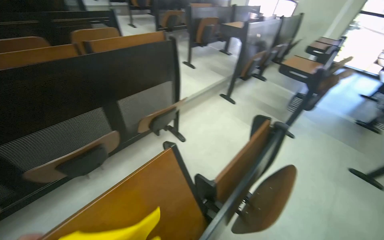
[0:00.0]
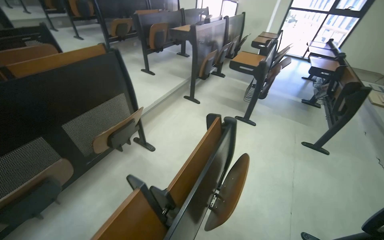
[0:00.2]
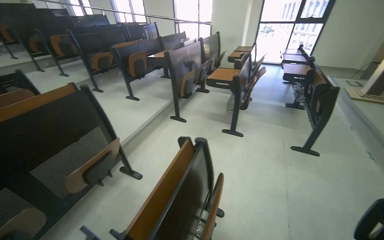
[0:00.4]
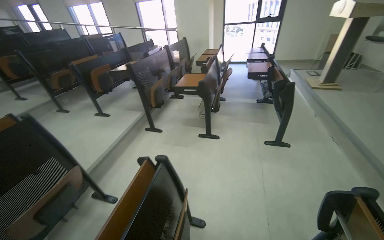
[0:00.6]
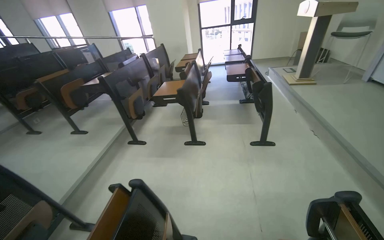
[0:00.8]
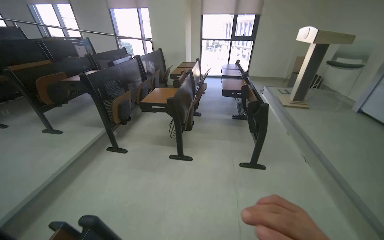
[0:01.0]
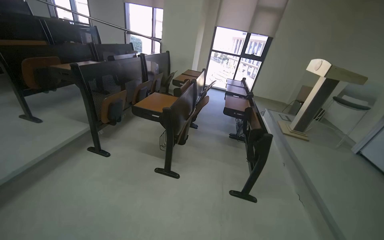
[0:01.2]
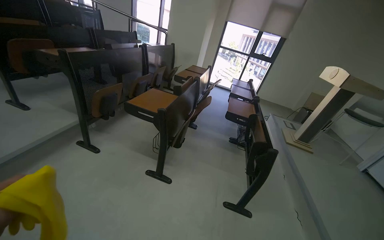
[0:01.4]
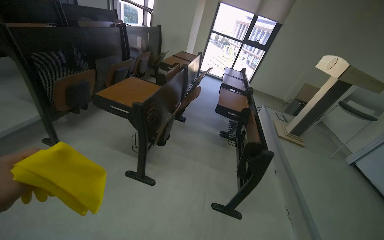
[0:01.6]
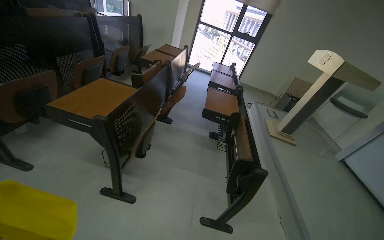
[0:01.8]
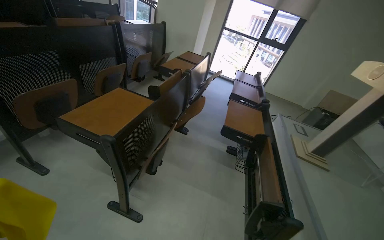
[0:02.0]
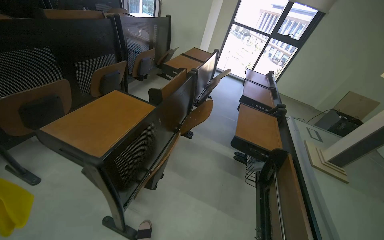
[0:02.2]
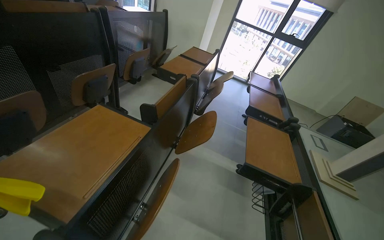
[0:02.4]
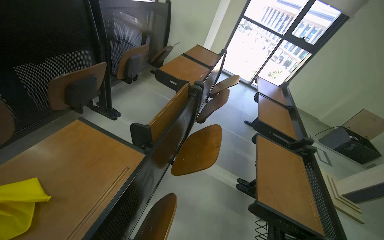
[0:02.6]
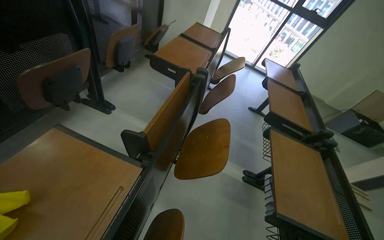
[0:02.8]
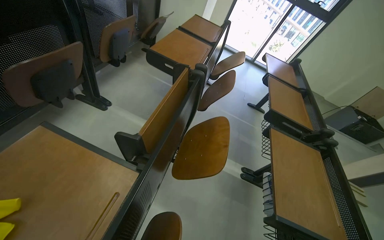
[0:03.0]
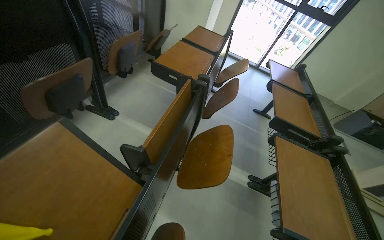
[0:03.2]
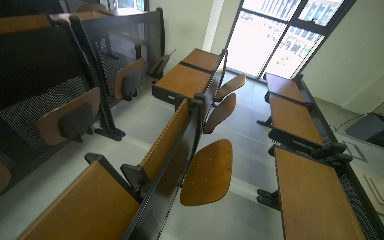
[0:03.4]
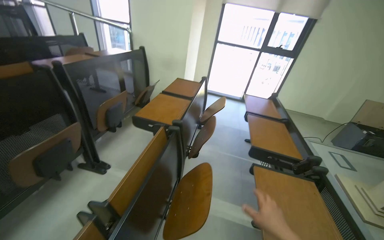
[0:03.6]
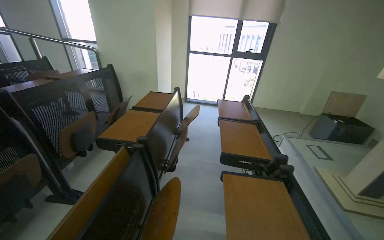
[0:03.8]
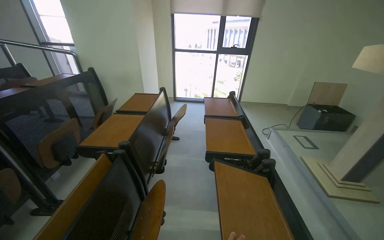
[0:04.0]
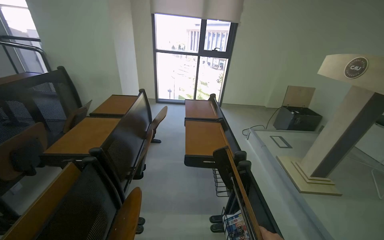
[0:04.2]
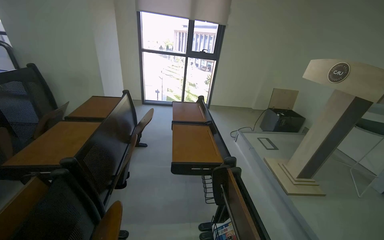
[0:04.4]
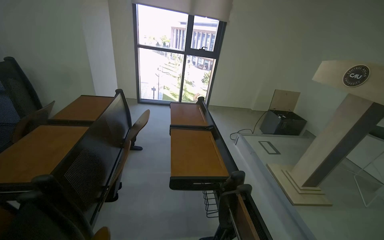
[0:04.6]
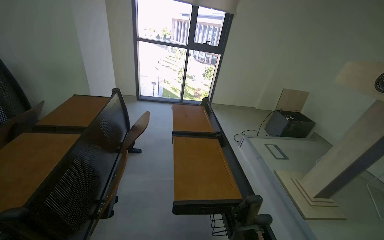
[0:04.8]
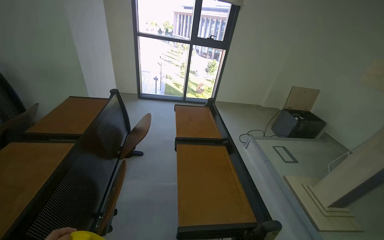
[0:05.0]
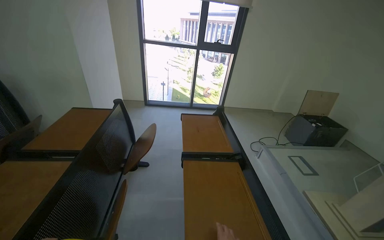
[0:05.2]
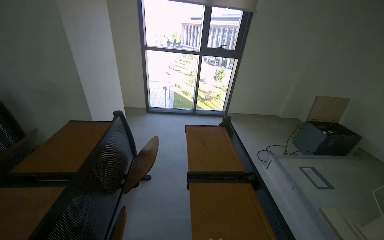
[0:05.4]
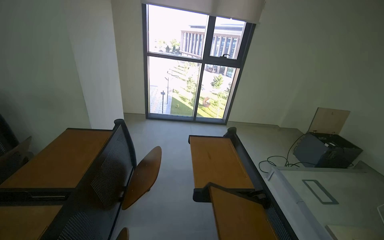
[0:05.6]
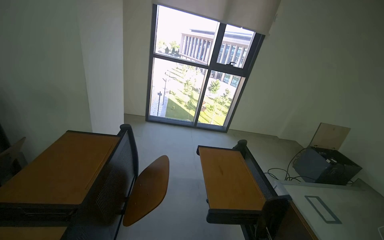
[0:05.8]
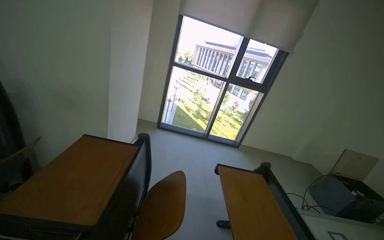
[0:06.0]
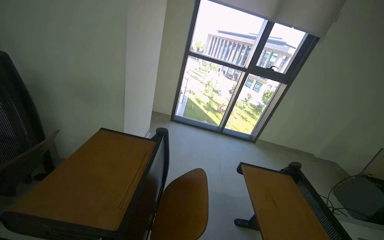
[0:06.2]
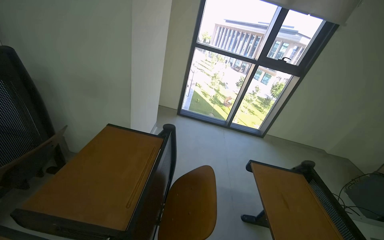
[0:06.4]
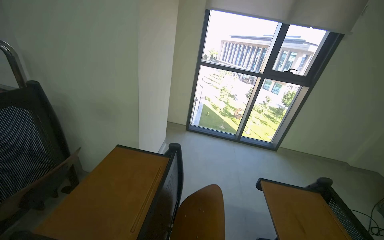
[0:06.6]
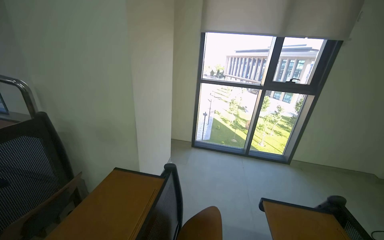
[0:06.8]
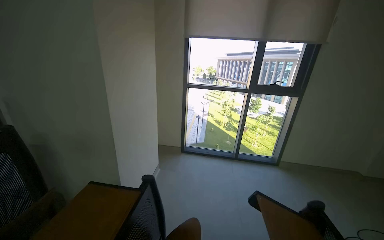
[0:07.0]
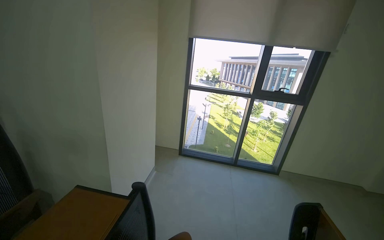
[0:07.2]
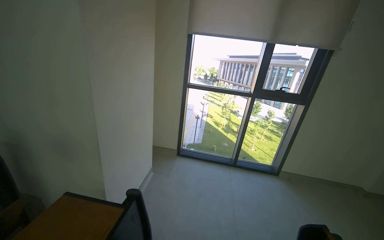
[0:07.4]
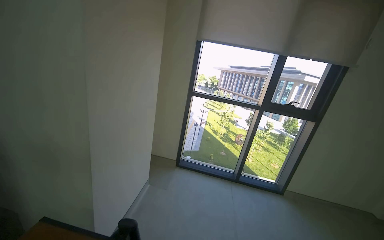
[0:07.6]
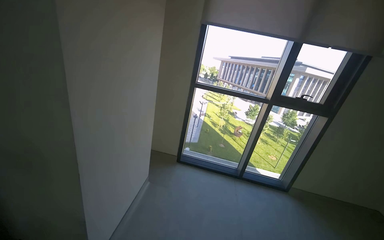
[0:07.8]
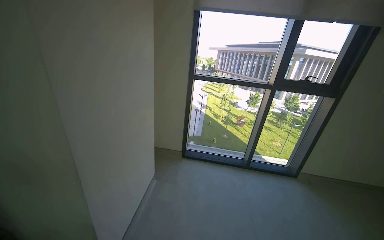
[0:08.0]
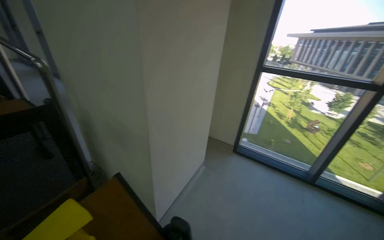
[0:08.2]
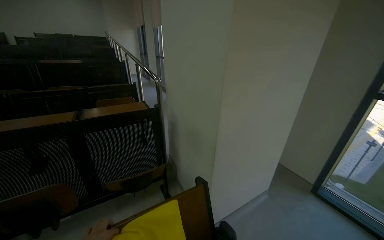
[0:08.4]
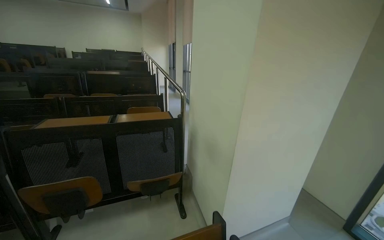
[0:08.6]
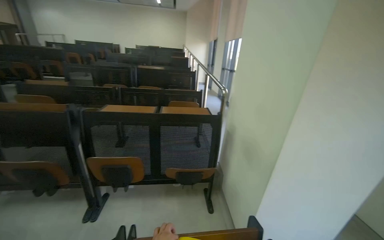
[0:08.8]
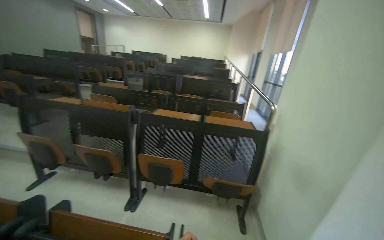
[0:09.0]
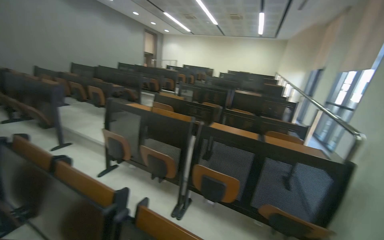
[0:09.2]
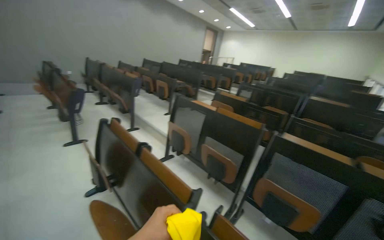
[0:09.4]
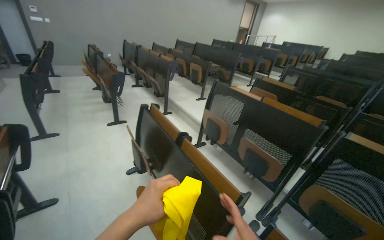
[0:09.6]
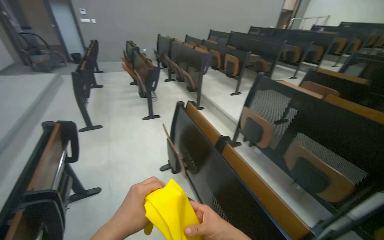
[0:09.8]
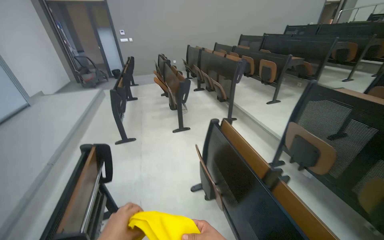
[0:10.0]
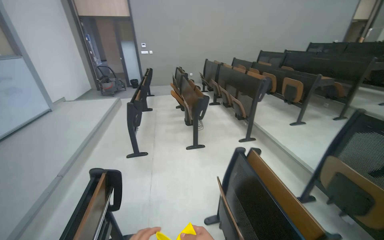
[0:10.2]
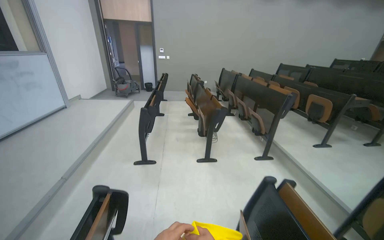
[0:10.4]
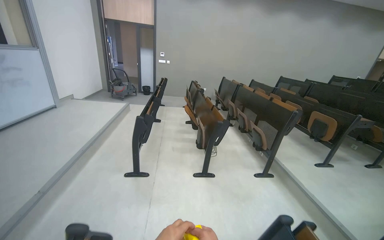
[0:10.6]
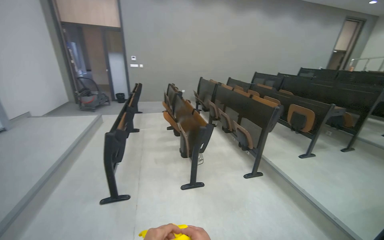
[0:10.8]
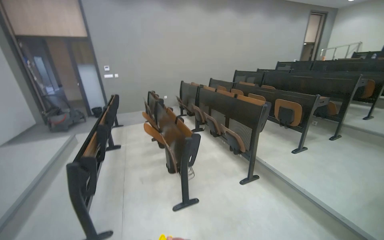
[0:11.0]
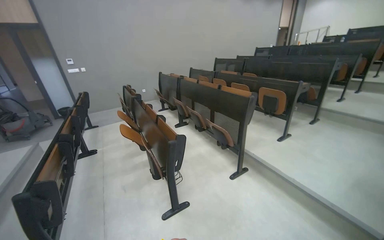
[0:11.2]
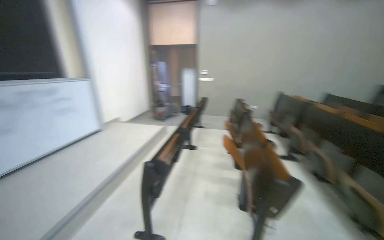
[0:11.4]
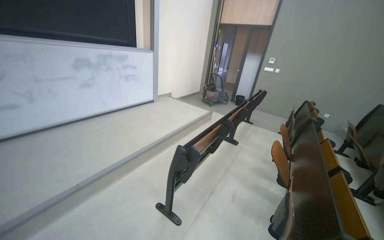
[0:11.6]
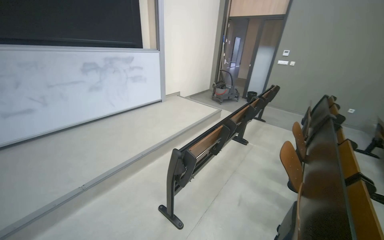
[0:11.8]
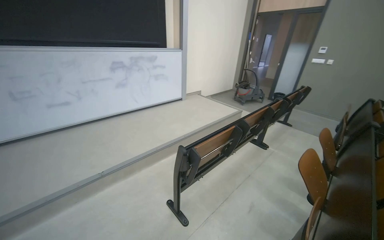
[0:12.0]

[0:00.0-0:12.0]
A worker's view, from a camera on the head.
Job: wiping surfaces.
The whole recording: Wiping desks and switches in lecture hall. The worker wipes down light switches and desks in the lecture hall with a yellow cloth.
0:00.0 to 0:01.6: The head travels about 1 m. The head turns to the right by approximately 30 degrees.
0:01.6 to 0:03.0: The head travels roughly 1 m. The wearer looks roughly 15 degrees further downward.
0:03.0 to 0:04.4: The camera is carried to the right, about 50 cm. The head turns to the right by roughly 25 degrees. The view tips upward by roughly 20 degrees.
0:04.4 to 0:06.0: The wearer moves some 1 m.
0:06.0 to 0:07.6: The camera travels roughly 40 cm.
0:07.6 to 0:09.0: The head rotates about 90 degrees to the left.
0:09.0 to 0:10.4: The camera is carried roughly 1.5 m. The head rotates roughly 80 degrees to the left.
0:10.4 to 0:12.0: The camera travels some 1 m. The head rotates about 55 degrees to the left.

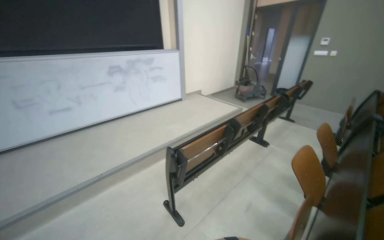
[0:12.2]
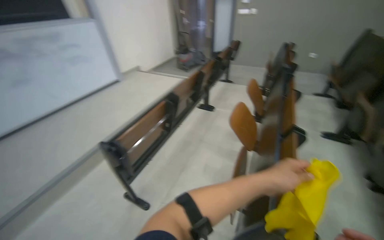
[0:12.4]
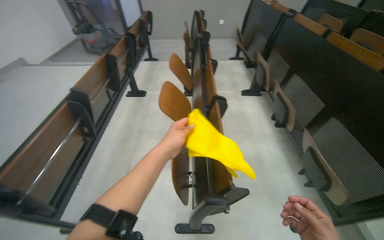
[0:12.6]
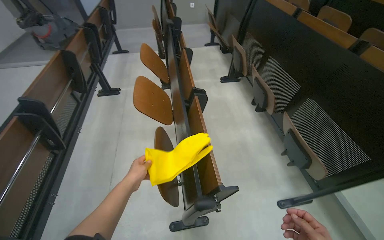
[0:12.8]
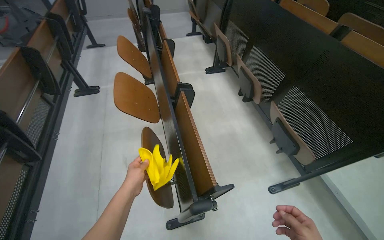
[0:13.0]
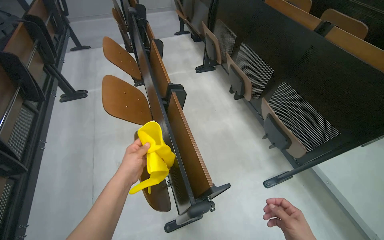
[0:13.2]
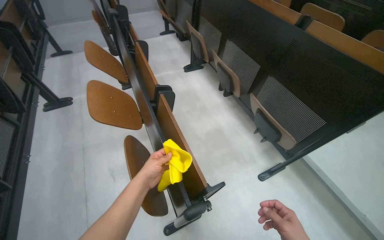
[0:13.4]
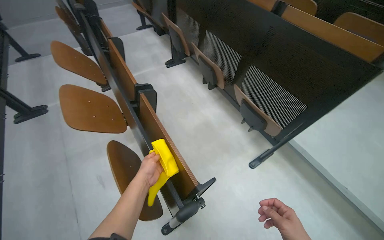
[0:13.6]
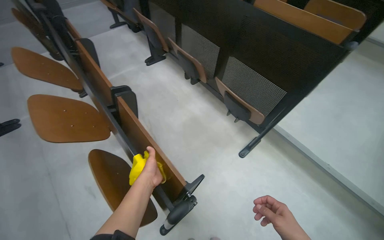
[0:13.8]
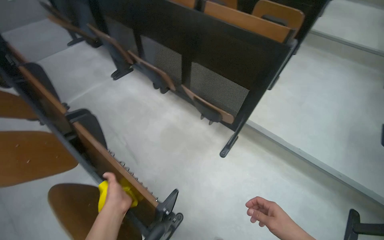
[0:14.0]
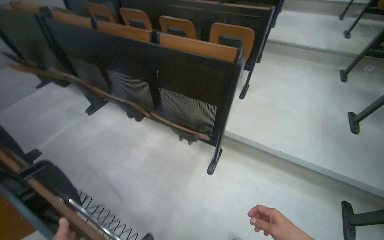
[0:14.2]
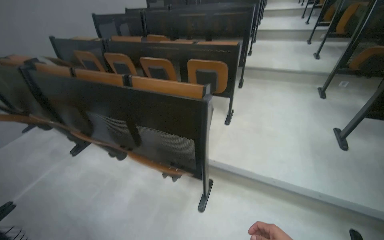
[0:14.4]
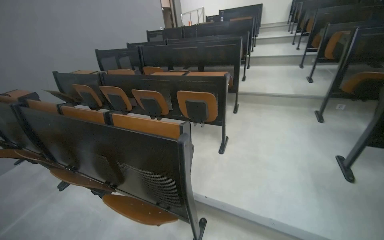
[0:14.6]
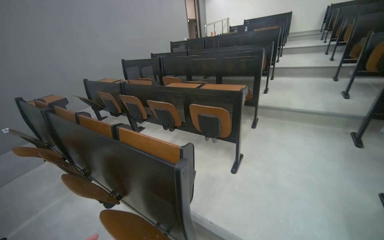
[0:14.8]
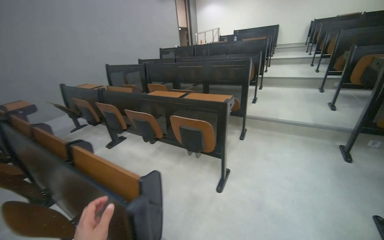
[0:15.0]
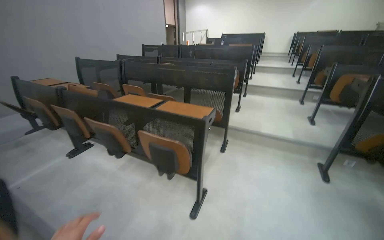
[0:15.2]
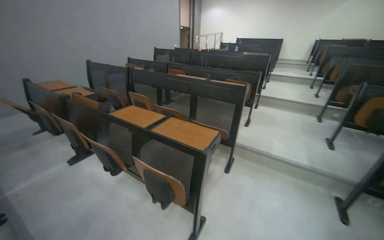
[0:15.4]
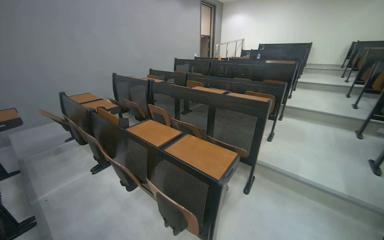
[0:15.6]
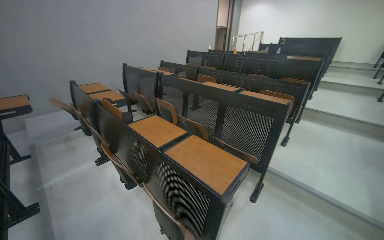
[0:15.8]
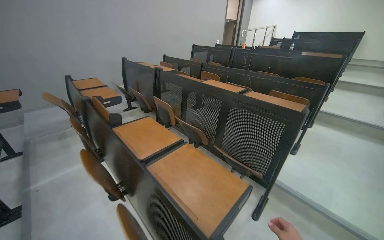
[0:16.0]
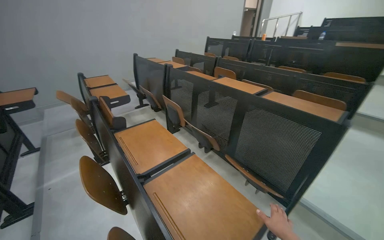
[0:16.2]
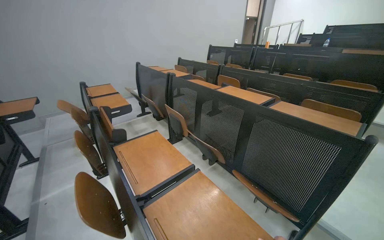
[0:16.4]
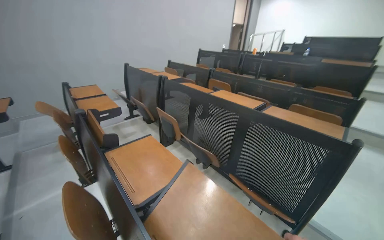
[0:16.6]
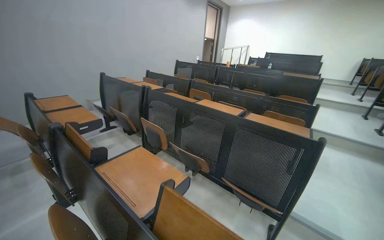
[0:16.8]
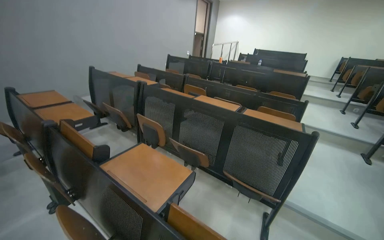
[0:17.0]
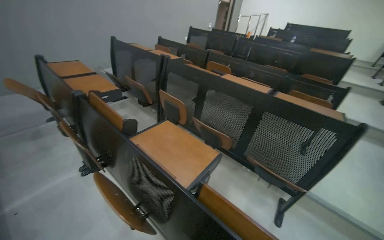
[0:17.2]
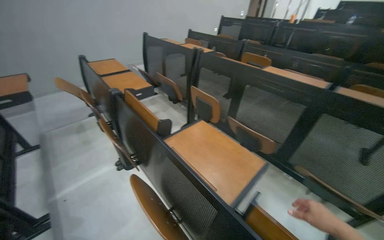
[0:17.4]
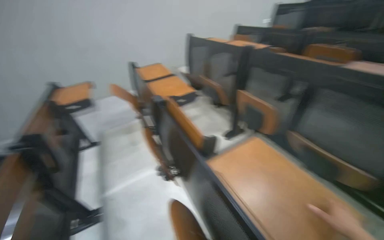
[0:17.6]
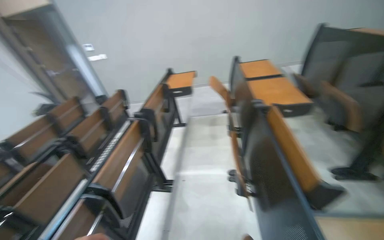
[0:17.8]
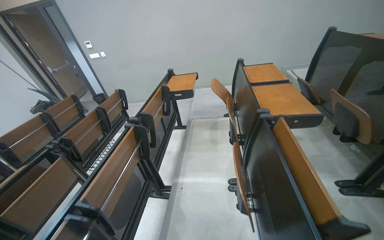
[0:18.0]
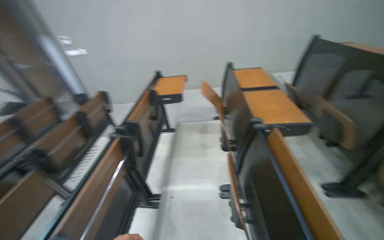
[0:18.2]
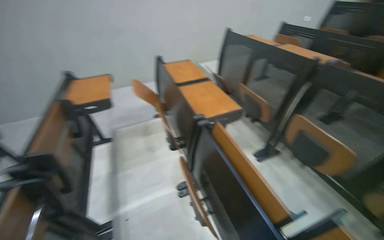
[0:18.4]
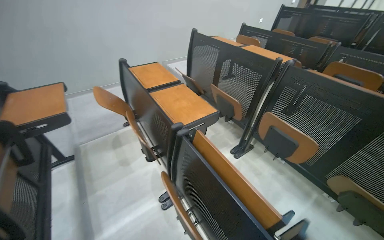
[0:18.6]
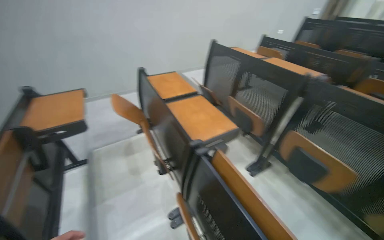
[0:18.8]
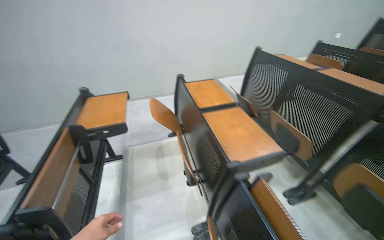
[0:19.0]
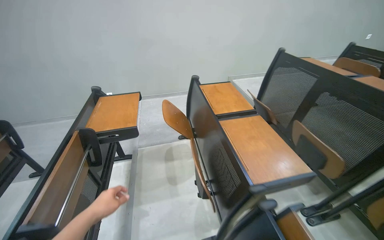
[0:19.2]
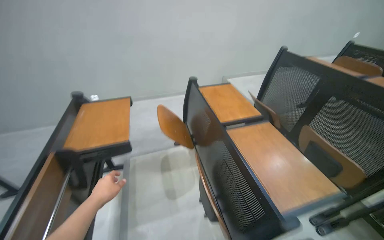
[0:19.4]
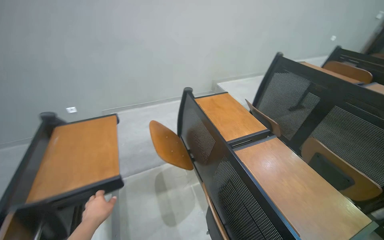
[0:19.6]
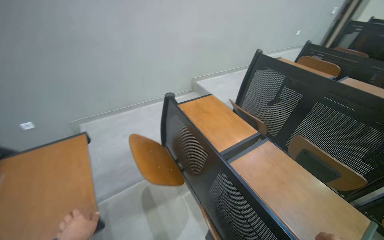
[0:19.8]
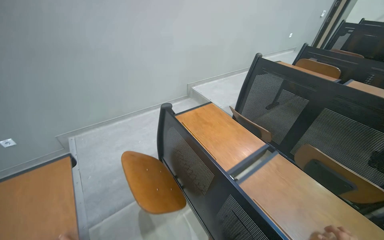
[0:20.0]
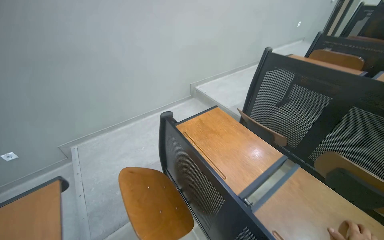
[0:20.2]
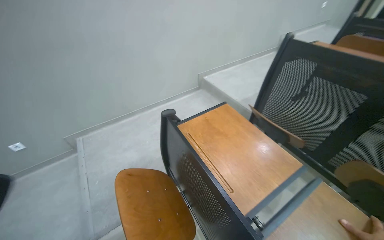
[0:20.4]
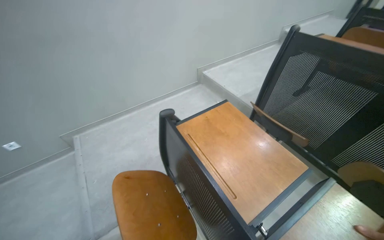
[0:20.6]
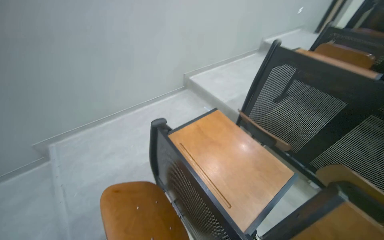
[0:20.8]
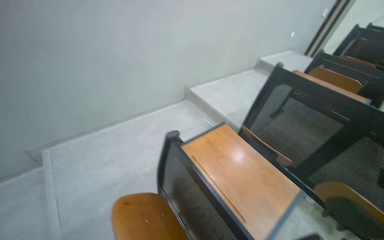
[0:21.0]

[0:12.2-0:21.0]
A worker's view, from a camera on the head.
Job: wiping surfaces.
The whole recording: Wiping desks and switches in lecture hall. The worker wipes down light switches and desks in the lecture hall with a yellow cloth.
0:12.2 to 0:13.6: The camera is carried roughly 40 cm. The wearer's head swings some 85 degrees to the right. The view tilts roughly 30 degrees downward.
0:13.6 to 0:15.2: The camera is carried roughly 1 m. The head rotates about 30 degrees to the right. The wearer looks roughly 30 degrees further upward.
0:15.2 to 0:16.6: The camera is carried about 90 cm. The wearer looks some 20 degrees further to the left.
0:16.6 to 0:18.0: The camera travels about 80 cm. The head turns to the left by some 50 degrees. The wearer looks about 15 degrees further downward.
0:18.0 to 0:19.6: The camera is carried approximately 90 cm. The head turns to the right by roughly 30 degrees.
0:19.6 to 0:21.0: The wearer moves approximately 60 cm.
